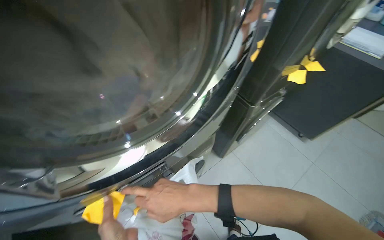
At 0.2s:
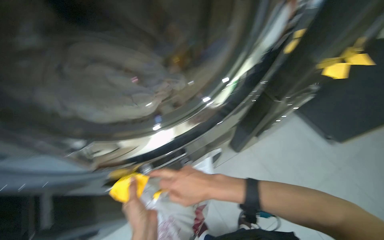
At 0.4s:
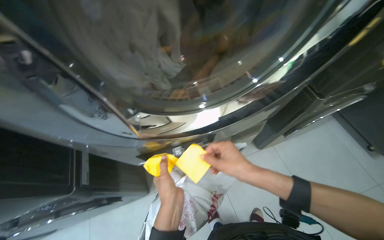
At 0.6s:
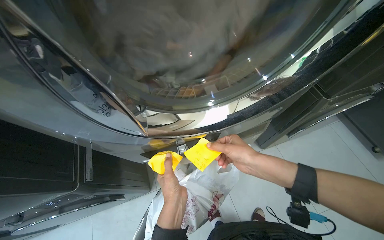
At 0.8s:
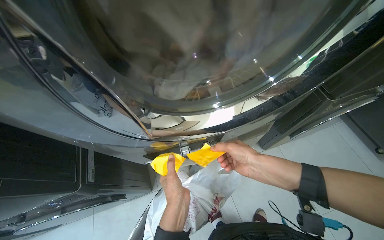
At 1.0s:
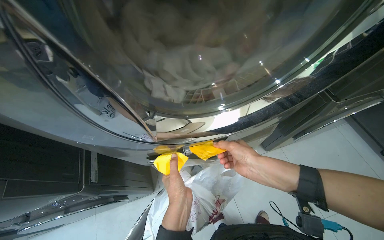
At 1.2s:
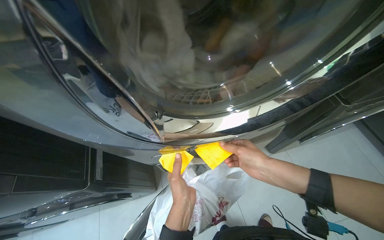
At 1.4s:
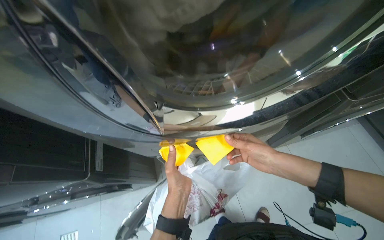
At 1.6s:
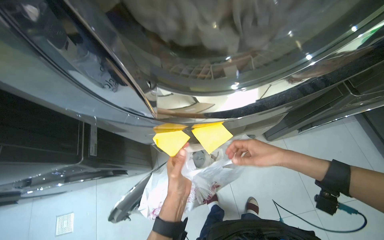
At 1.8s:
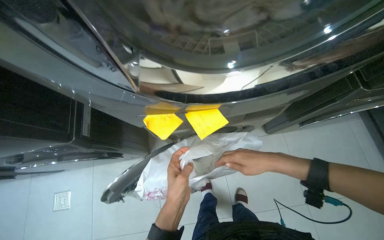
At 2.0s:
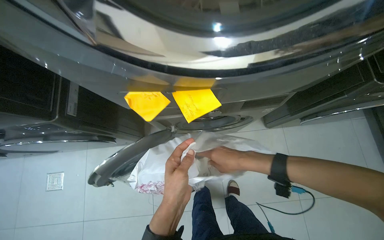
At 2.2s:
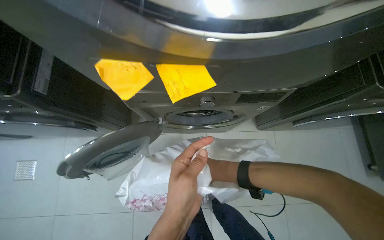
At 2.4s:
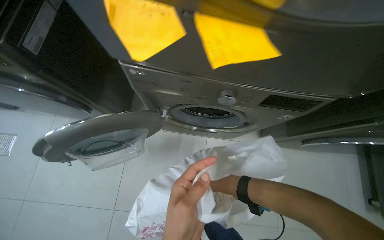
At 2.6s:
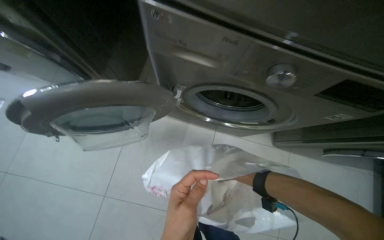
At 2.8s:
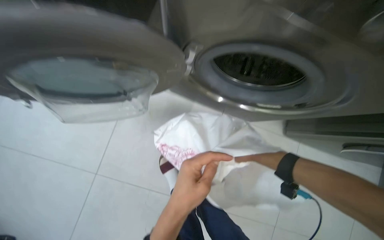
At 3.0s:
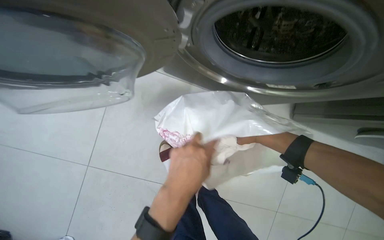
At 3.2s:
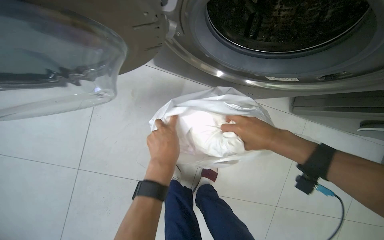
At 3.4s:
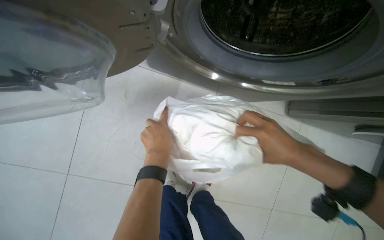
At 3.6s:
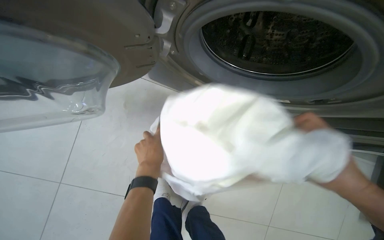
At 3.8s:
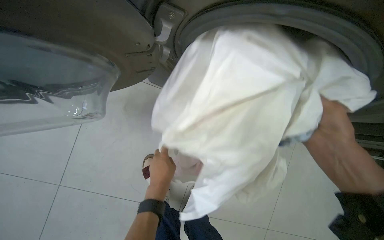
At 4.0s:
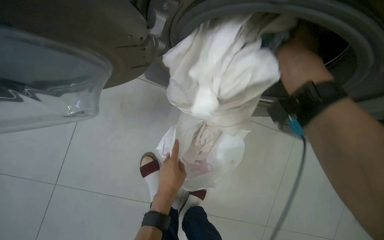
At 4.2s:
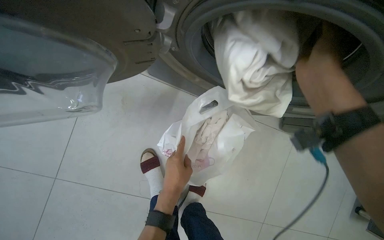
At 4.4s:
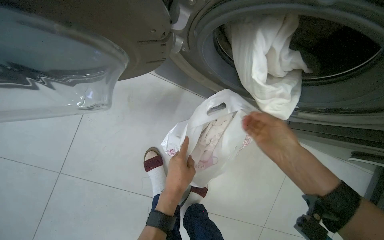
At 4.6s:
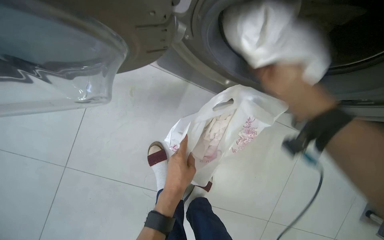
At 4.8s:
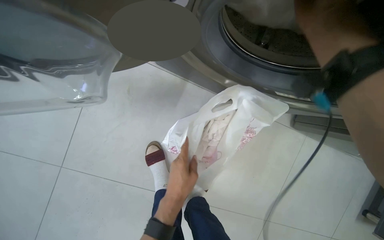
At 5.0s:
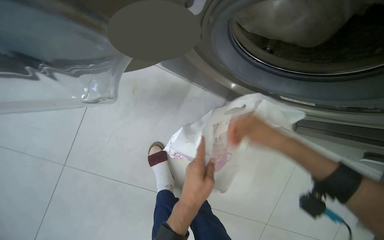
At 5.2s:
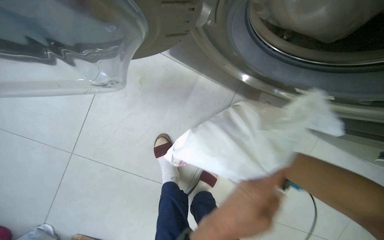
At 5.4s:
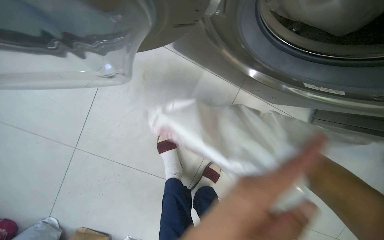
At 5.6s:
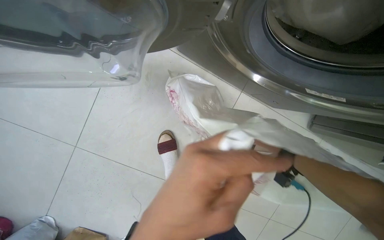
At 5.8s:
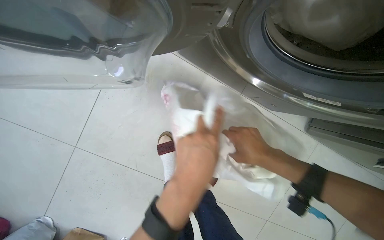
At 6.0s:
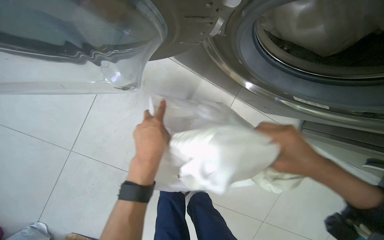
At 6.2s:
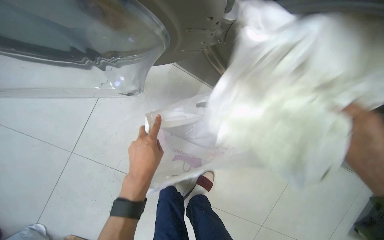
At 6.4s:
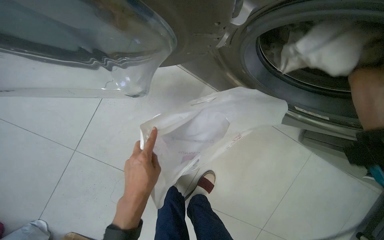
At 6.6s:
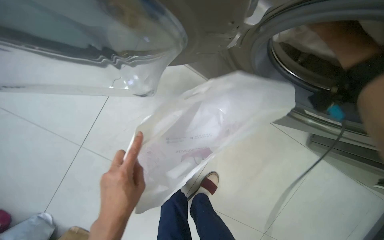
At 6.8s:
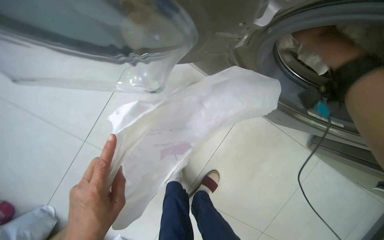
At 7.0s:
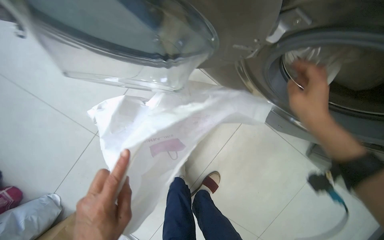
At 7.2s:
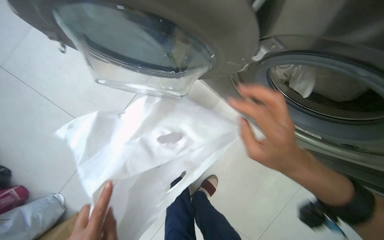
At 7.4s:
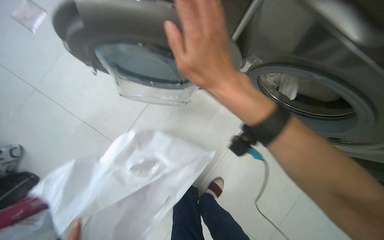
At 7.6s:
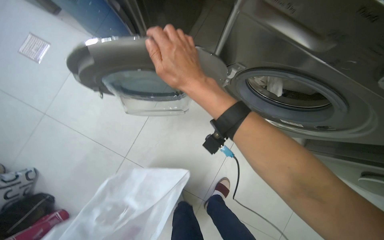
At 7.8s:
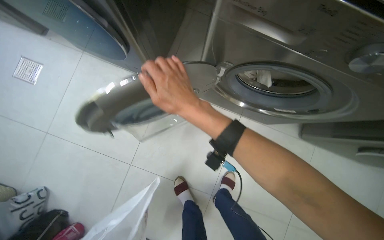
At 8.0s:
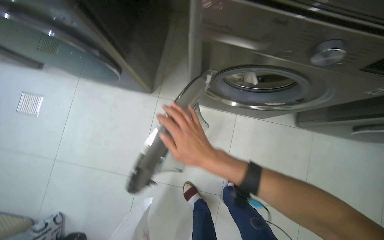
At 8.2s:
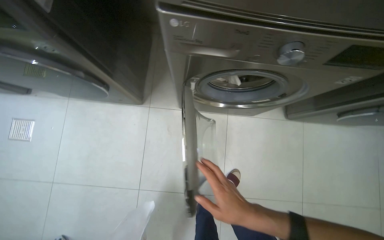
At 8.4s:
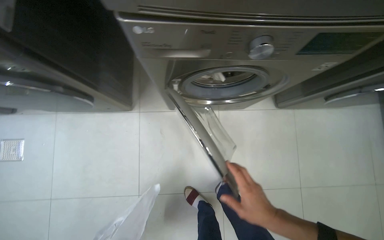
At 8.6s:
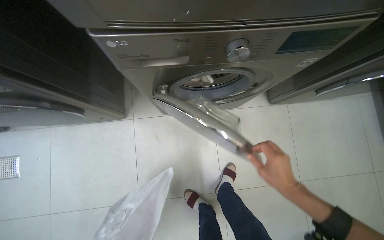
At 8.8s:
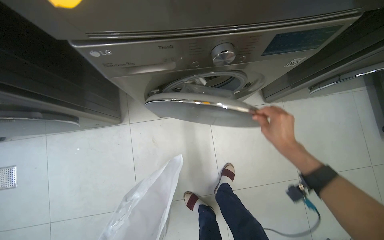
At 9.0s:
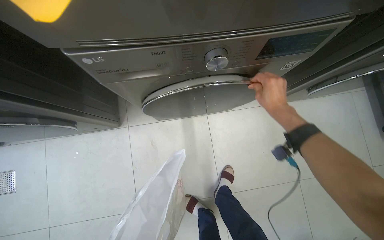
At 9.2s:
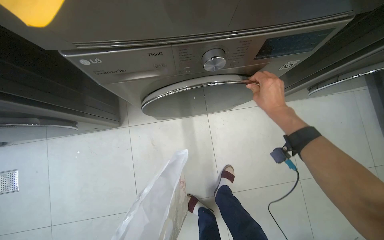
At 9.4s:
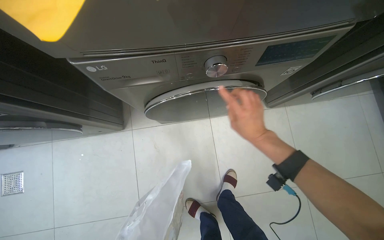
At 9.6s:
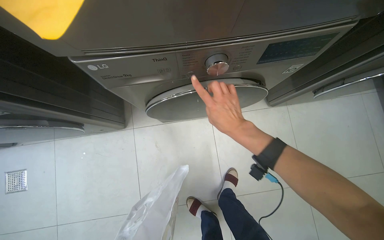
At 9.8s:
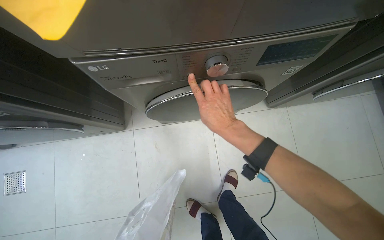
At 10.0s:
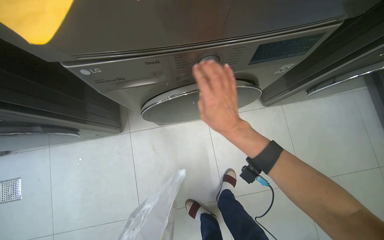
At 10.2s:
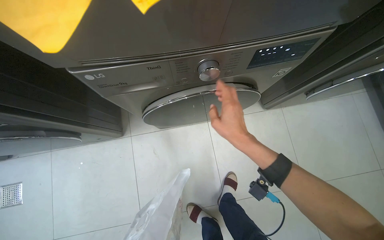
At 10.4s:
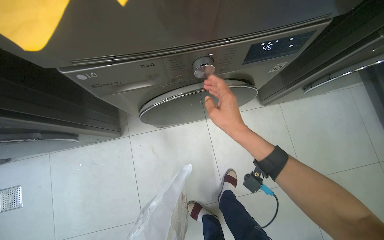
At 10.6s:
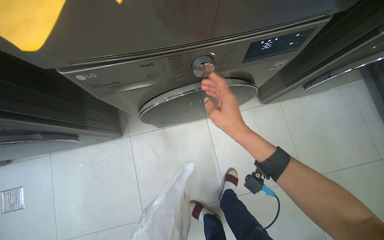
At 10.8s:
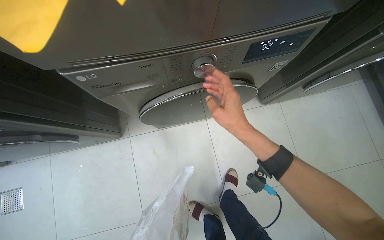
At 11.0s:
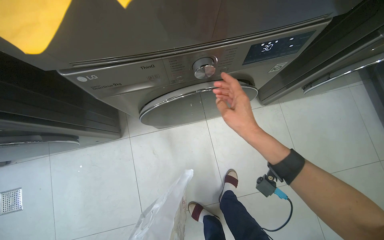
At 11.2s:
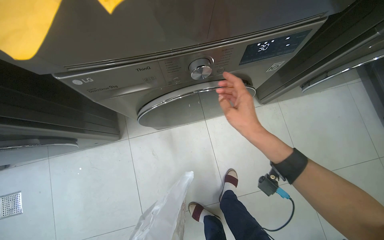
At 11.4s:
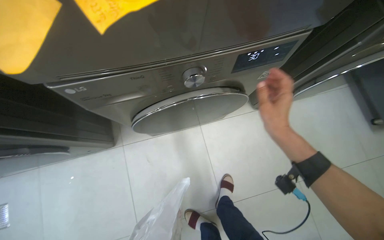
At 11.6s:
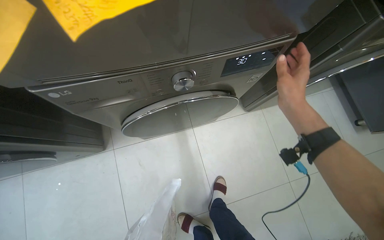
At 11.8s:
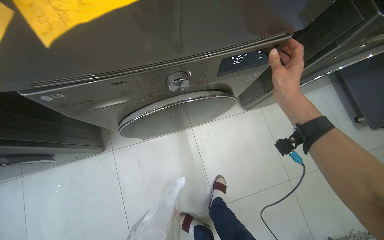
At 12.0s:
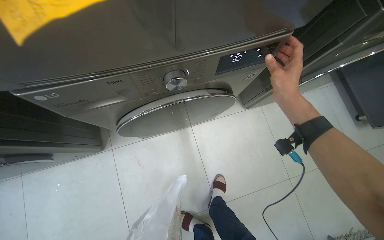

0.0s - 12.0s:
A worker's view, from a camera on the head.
Job: managing laundry.
The whole recording: Loading and starting washing machine. The worker gathers items, loads clothes into a washing machine, and sets the wash program.
0.0s - 1.6s: The wearer's head swings some 25 degrees to the left. The view tips downward by about 15 degrees. The right hand travels to the right and farther from the camera by approximately 15 cm, while the left hand is displaced farther from the camera by about 10 cm.
1.6s - 3.0s: The head travels roughly 60 cm. The wearer looks approximately 20 degrees further downward. The scene rotates clockwise by approximately 35 degrees.
3.0s - 4.4s: The right hand shifts about 10 cm nearer to the camera, and moves about 25 cm up the picture and comes back. Meanwhile the left hand moves farther from the camera, about 20 cm.
6.0s - 7.6s: The wearer looks roughly 15 degrees further upward.
7.6s - 9.0s: The scene turns roughly 40 degrees counterclockwise in the picture.
9.0s - 10.4s: The right hand shifts approximately 10 cm to the left.
10.4s - 12.0s: The right hand heads to the right and up the picture, covering about 25 cm.

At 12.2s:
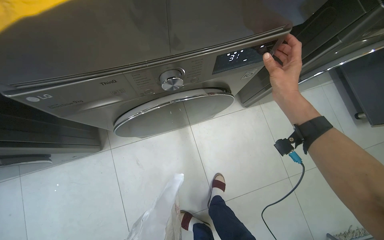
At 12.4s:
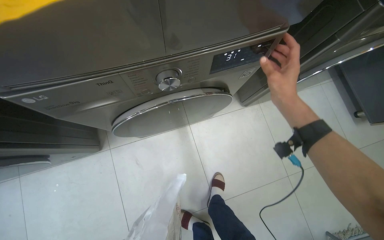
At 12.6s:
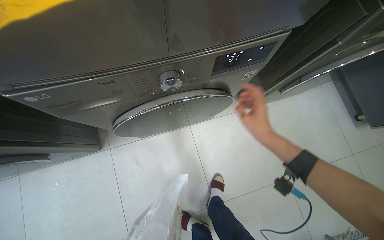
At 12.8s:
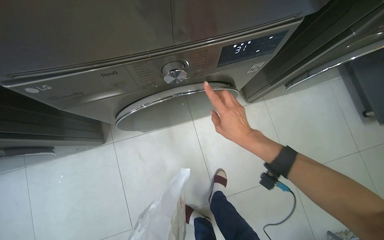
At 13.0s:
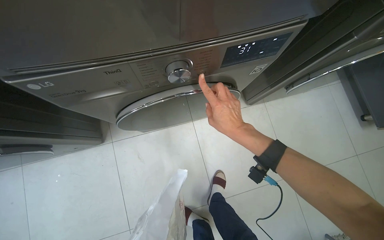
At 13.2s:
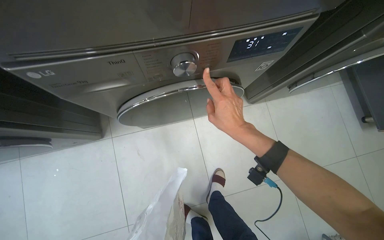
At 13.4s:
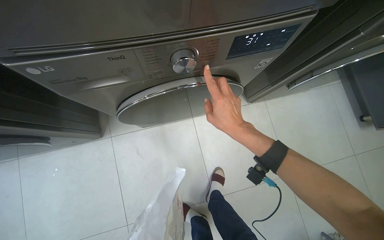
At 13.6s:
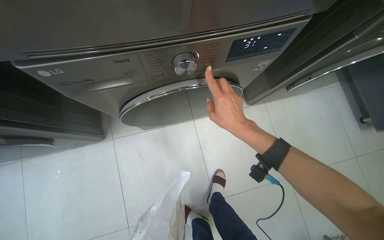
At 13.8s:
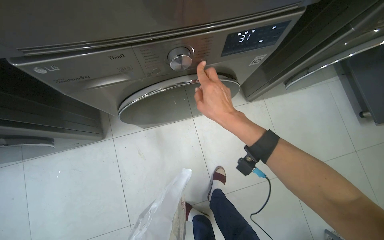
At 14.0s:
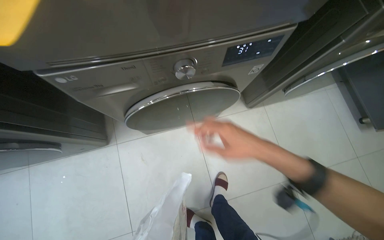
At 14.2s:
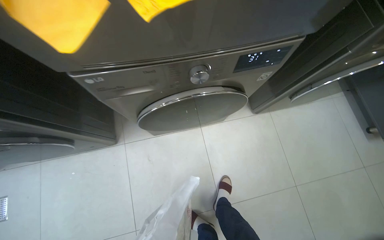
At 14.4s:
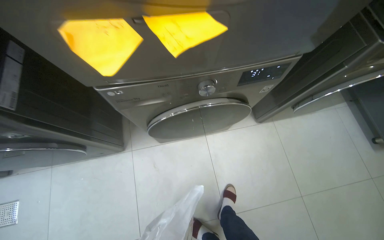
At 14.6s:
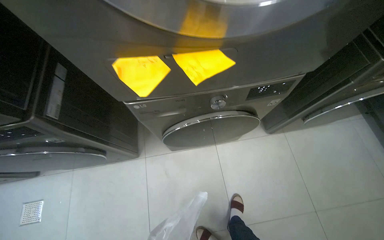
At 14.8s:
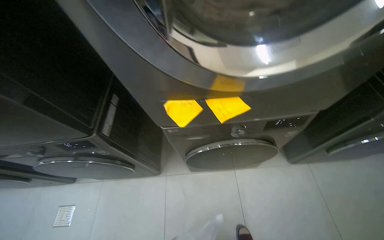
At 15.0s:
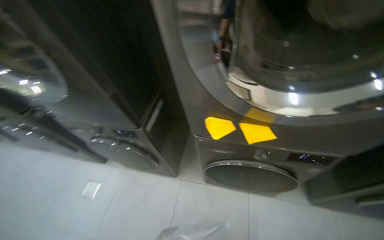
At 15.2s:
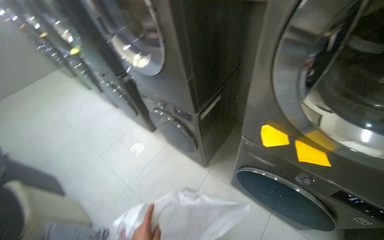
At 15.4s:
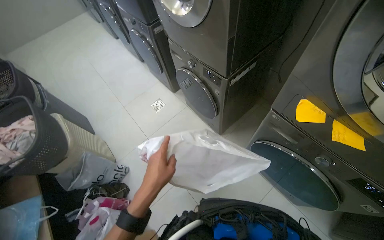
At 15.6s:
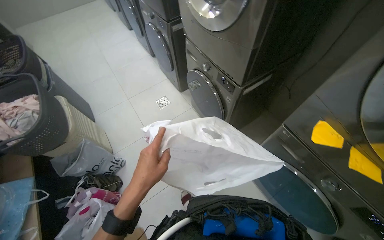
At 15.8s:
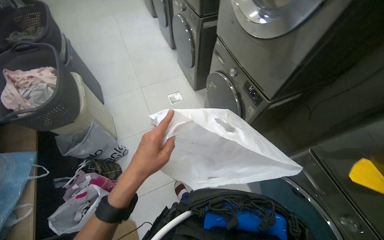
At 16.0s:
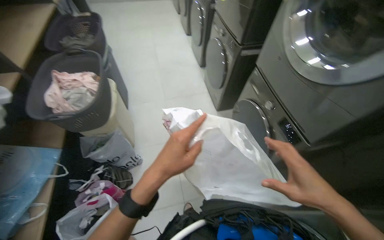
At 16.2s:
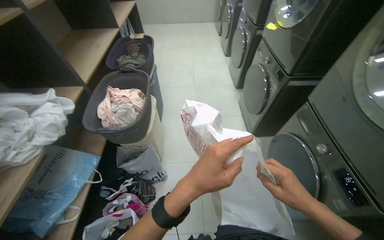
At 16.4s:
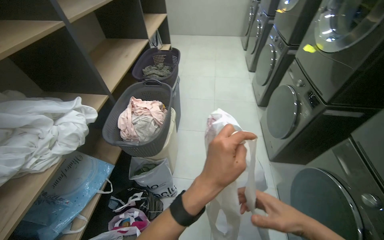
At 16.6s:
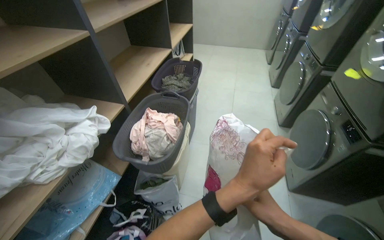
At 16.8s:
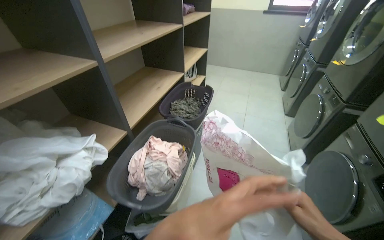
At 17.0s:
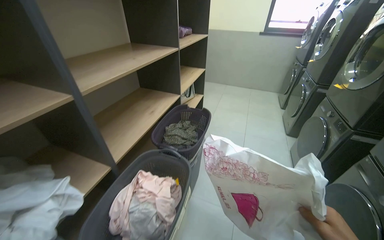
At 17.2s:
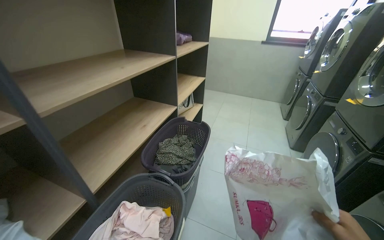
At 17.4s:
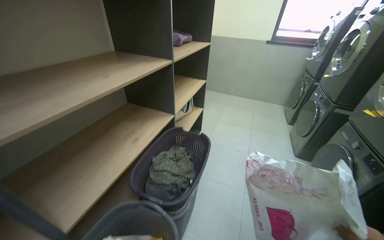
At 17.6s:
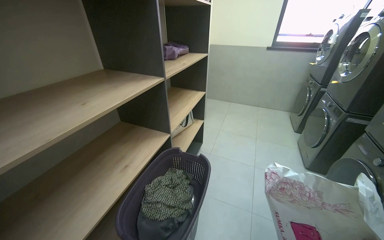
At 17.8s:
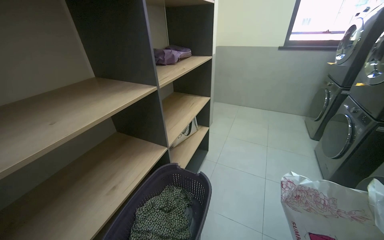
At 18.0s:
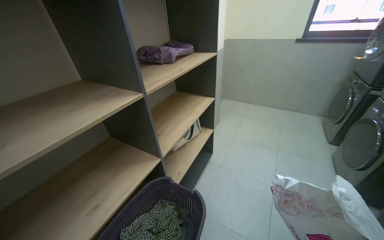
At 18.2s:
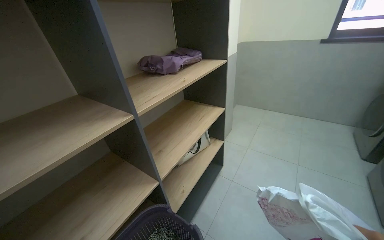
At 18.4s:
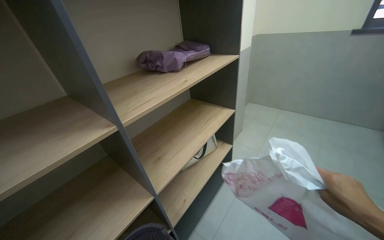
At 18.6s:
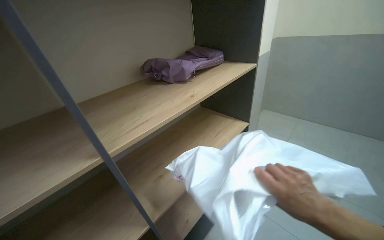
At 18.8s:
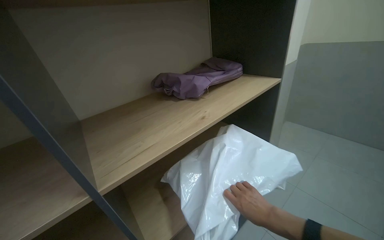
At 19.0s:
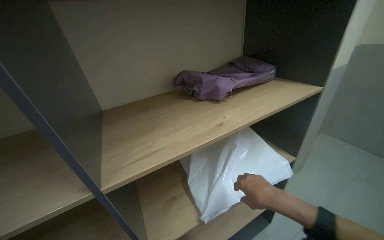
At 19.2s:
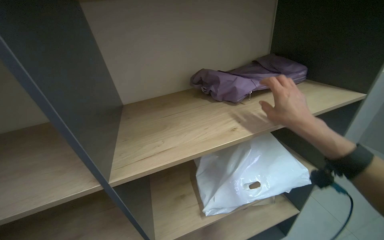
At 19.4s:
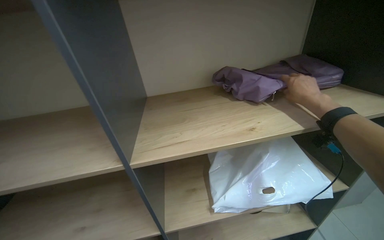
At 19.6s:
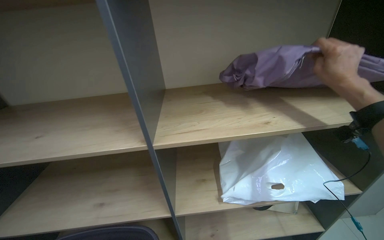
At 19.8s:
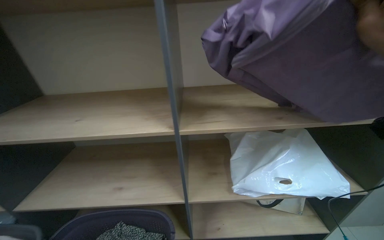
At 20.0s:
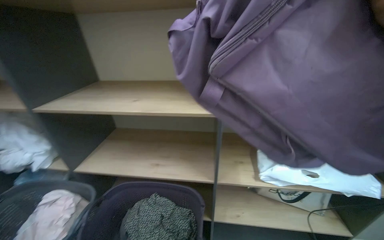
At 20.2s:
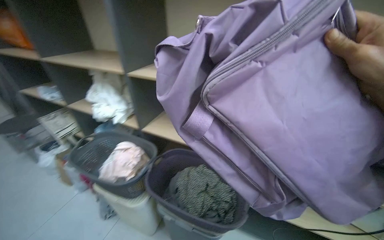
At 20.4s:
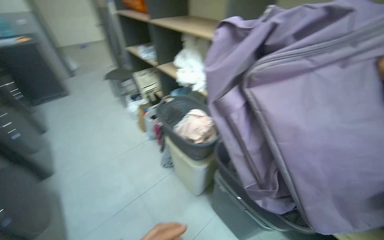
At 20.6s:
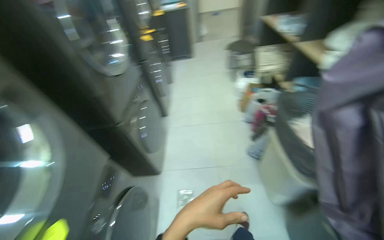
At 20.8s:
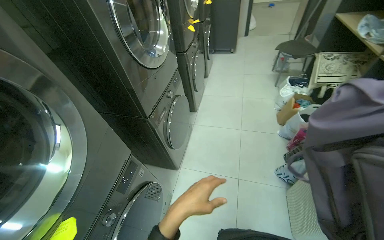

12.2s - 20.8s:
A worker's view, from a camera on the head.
Job: managing laundry.
The whole recording: Loading and starting washing machine. The worker gathers items, loads clothes into a washing machine, and sets the wash program.
12.2s - 13.6s: The right hand heads to the left and down the picture, covering about 20 cm.
13.6s - 15.0s: The head rotates about 30 degrees to the left. The view tilts some 25 degrees upward.
15.0s - 16.6s: The camera is carried approximately 80 cm. The head turns to the left by some 90 degrees.
16.6s - 18.0s: The camera is carried approximately 1 m. The view tilts approximately 15 degrees upward.
18.0s - 19.4s: The wearer moves some 60 cm. The wearer's head swings about 50 degrees to the left.
19.4s - 20.8s: The wearer moves approximately 80 cm. The head turns to the left by approximately 115 degrees. The view tips downward by some 25 degrees.
